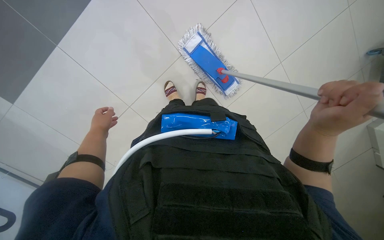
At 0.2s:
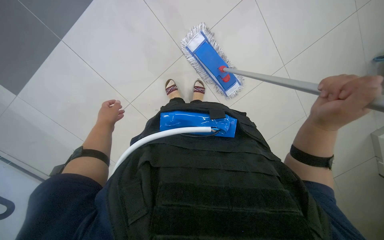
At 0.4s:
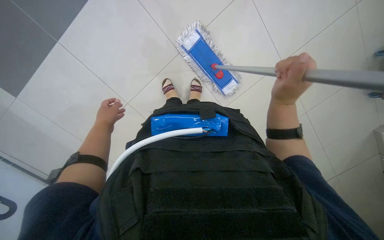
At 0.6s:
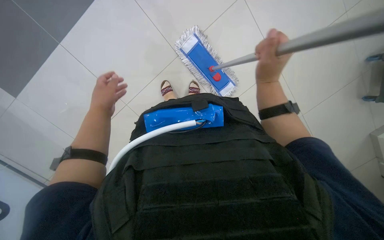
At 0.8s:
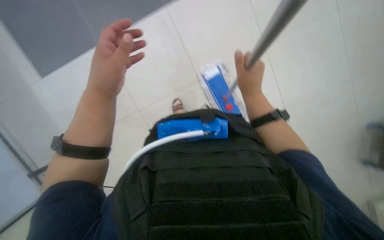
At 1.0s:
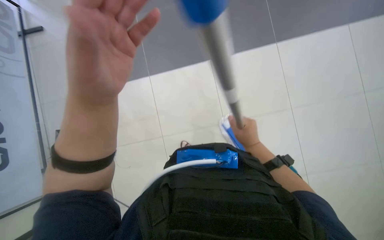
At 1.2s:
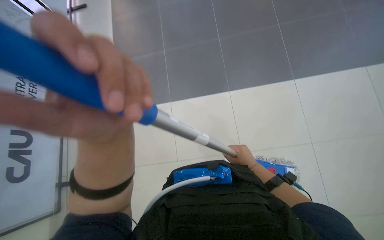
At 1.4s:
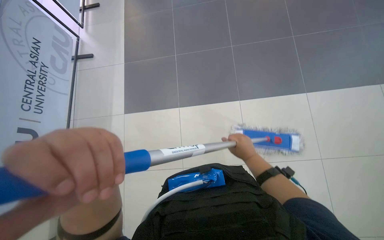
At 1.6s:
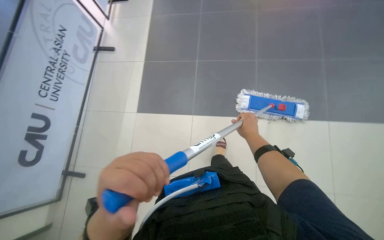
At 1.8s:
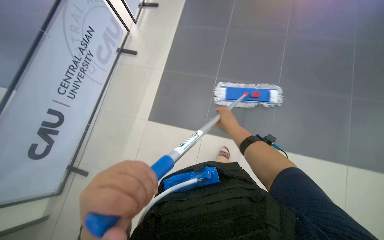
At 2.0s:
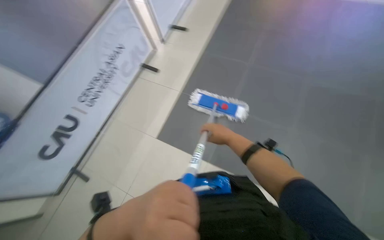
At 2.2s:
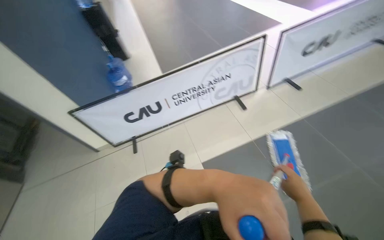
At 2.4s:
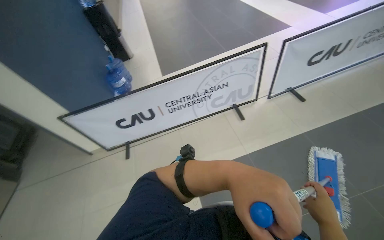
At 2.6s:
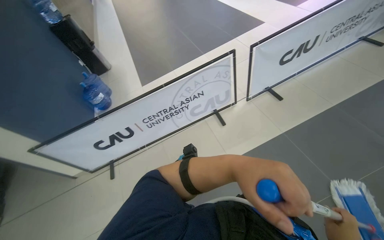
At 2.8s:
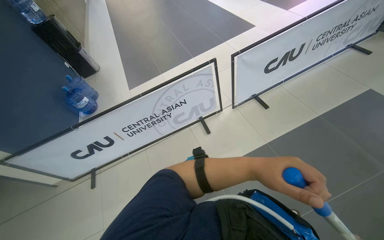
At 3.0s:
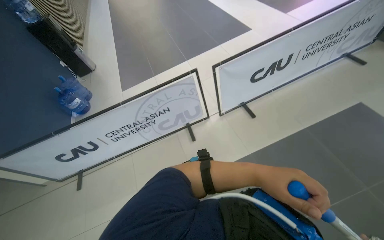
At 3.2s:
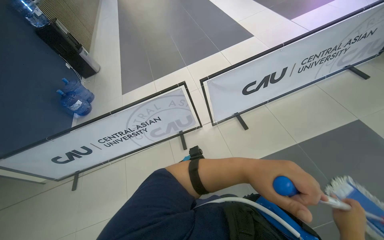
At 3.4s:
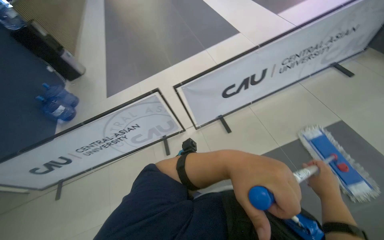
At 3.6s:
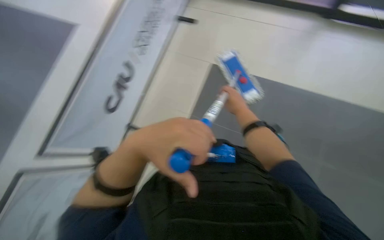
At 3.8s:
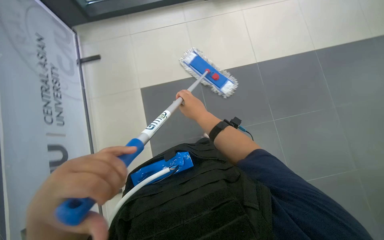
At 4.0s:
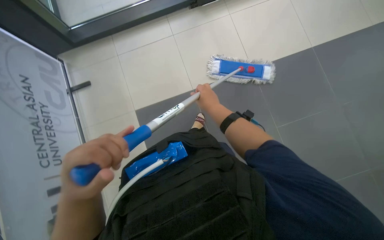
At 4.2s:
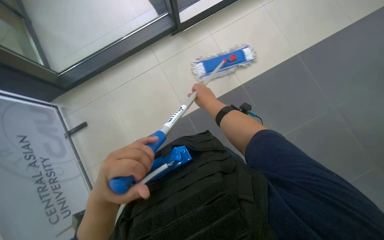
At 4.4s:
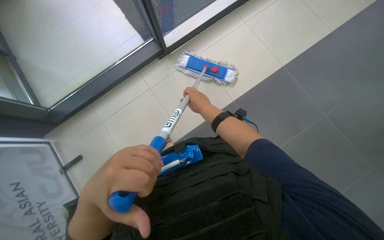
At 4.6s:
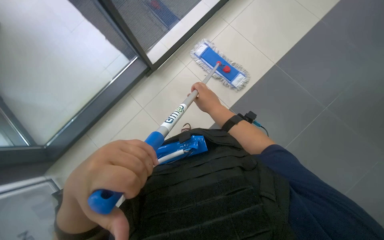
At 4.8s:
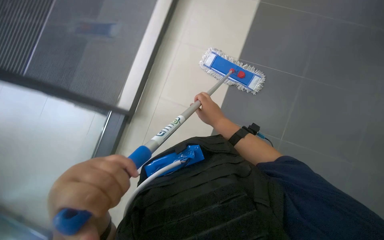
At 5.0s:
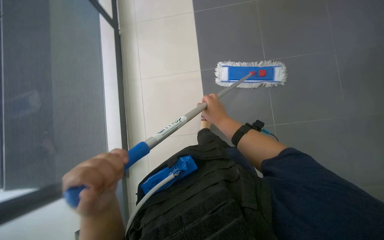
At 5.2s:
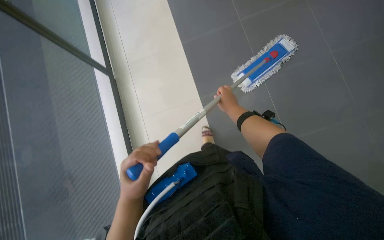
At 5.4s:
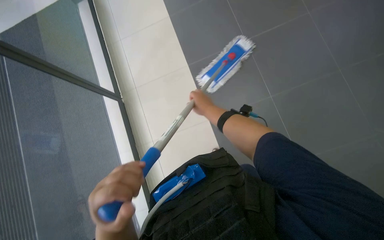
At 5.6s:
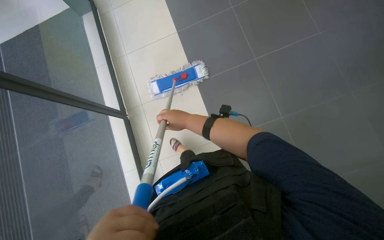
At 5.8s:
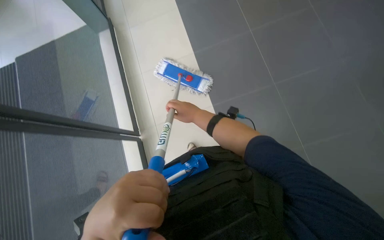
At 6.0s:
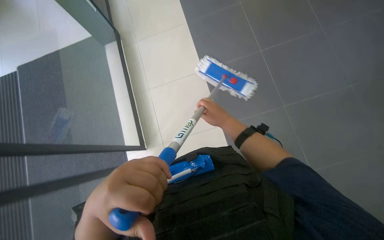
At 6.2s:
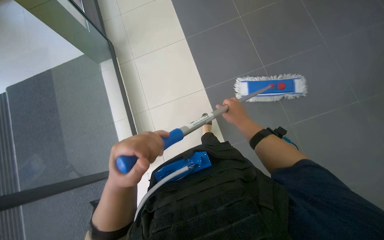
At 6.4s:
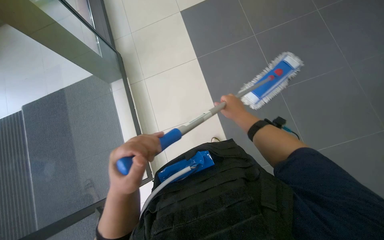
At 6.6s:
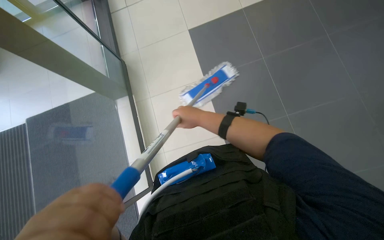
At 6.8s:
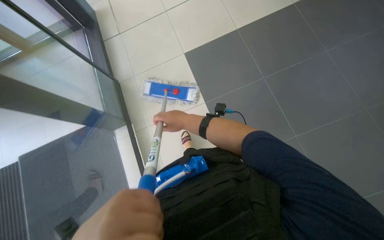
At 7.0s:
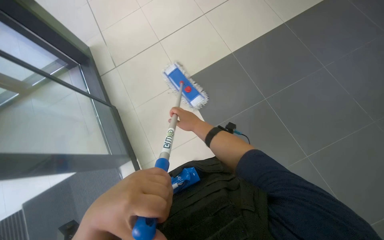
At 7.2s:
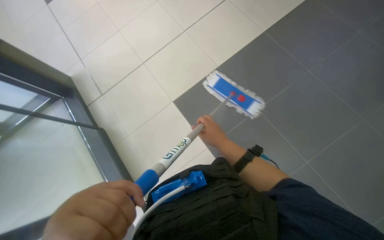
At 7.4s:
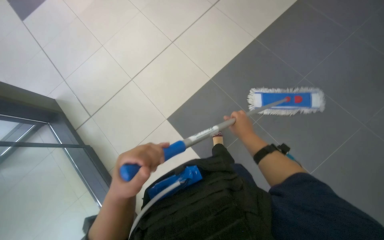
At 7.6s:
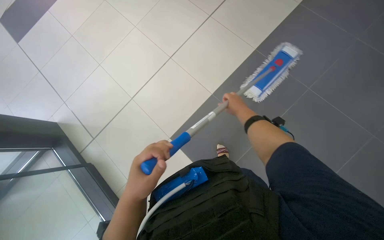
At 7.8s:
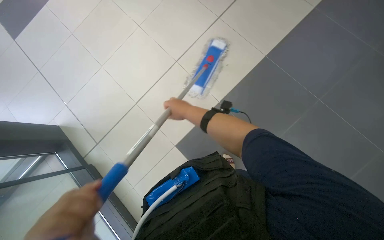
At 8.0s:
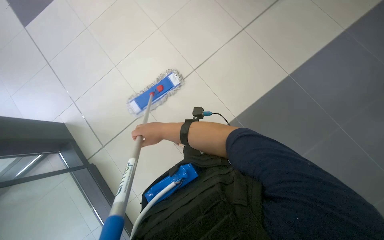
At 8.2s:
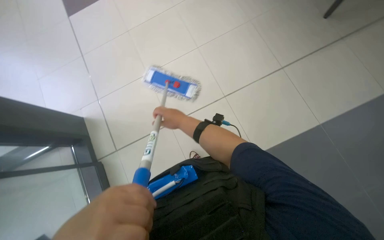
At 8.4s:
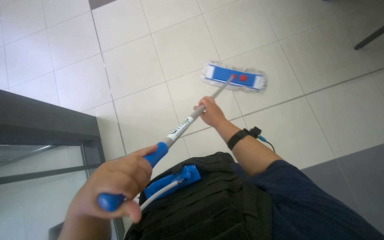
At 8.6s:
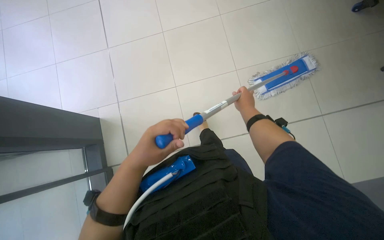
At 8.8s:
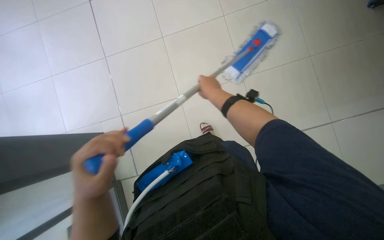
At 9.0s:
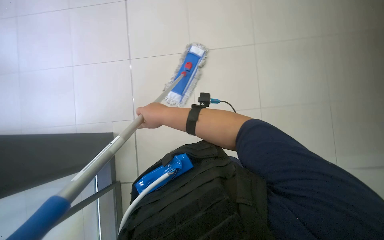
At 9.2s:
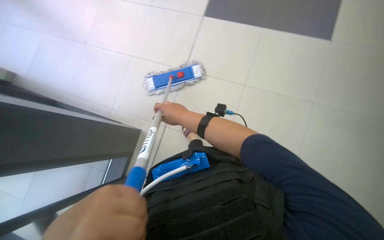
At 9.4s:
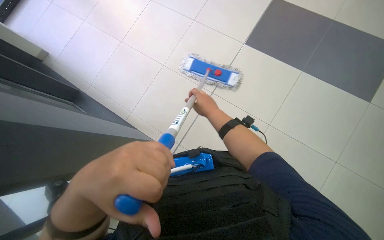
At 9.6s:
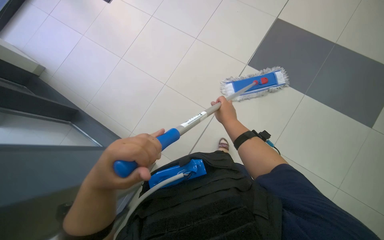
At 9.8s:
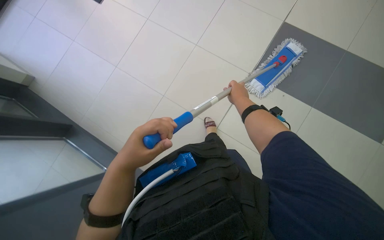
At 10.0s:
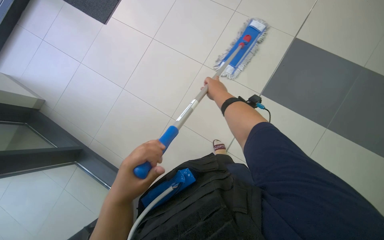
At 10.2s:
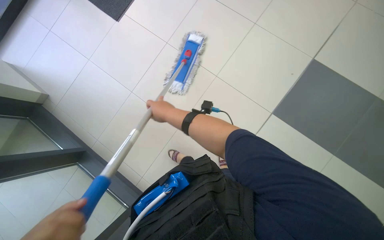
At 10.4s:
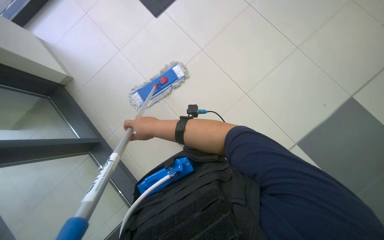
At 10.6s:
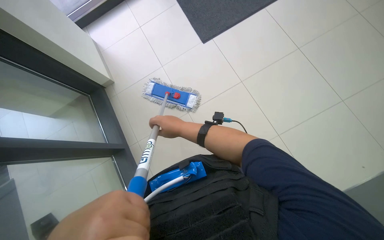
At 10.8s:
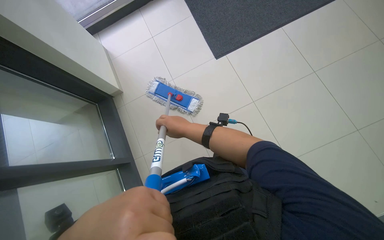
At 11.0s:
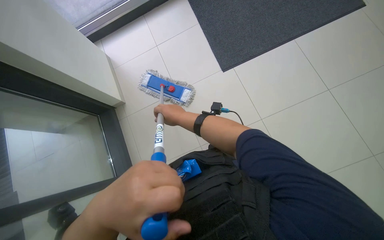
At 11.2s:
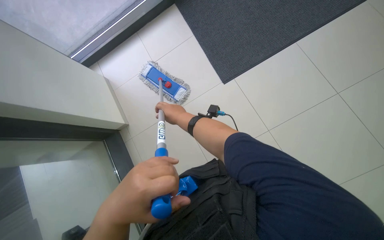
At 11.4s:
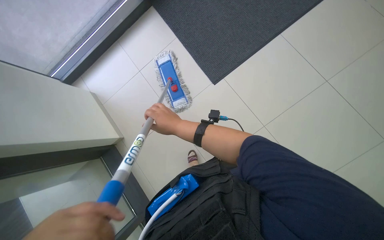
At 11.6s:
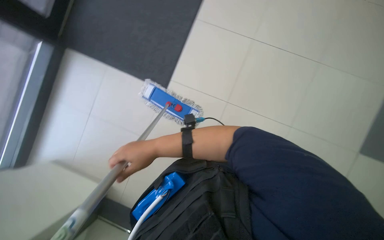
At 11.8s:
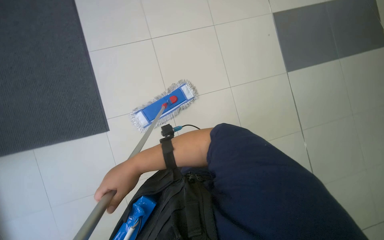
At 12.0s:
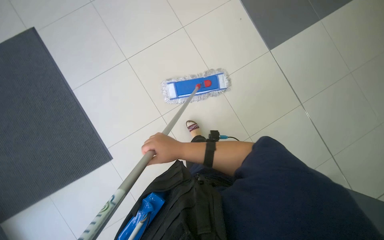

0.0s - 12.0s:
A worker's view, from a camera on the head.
Job: mopping floor.
The whole recording: Mopping floor. The worker mops the tiled floor with a flat mop.
0.0s - 1.6s: The wearer looks some 30 degrees further upward.
1.6s - 3.0s: The camera travels approximately 1 m. The head rotates roughly 60 degrees to the left.
3.0s - 4.4s: The camera is carried approximately 90 cm. The head turns to the right by about 45 degrees.
4.4s - 6.0s: The view swings about 20 degrees to the left. The wearer looks about 15 degrees further upward.
6.0s - 7.6s: The camera travels some 50 cm.
9.0s - 10.4s: The right hand goes to the right and returns, some 20 cm each way.
10.4s - 12.0s: The right hand goes left and right, approximately 15 cm each way, reversing 2 times.

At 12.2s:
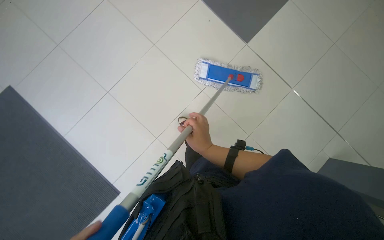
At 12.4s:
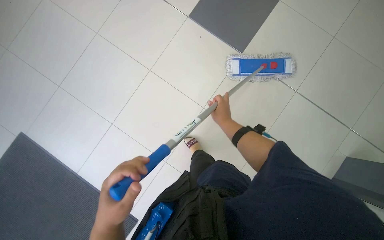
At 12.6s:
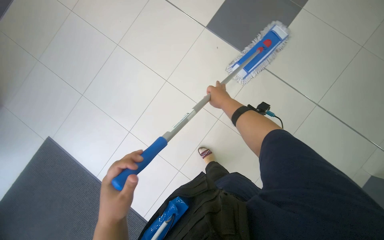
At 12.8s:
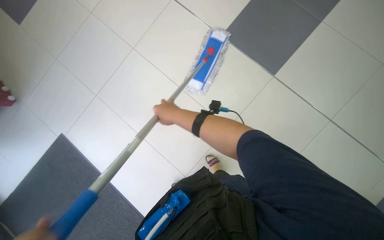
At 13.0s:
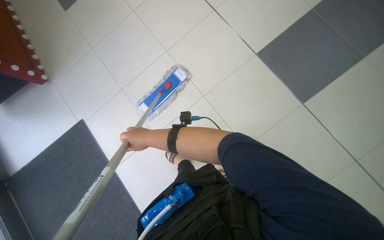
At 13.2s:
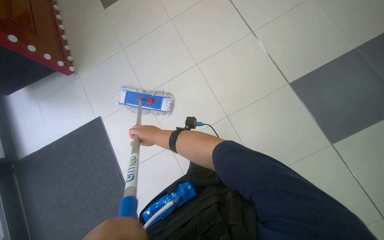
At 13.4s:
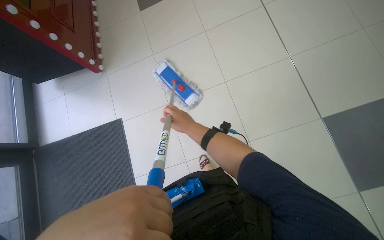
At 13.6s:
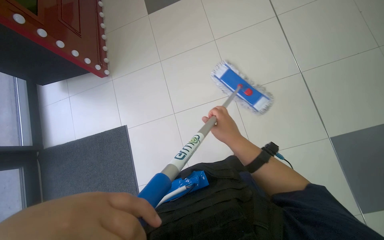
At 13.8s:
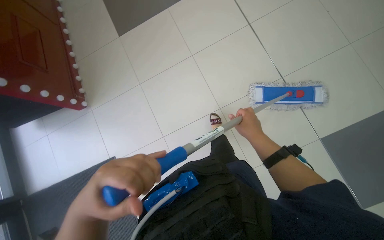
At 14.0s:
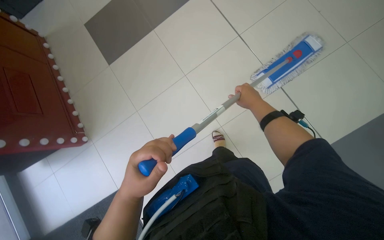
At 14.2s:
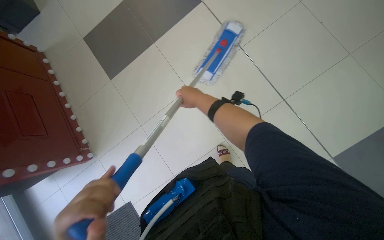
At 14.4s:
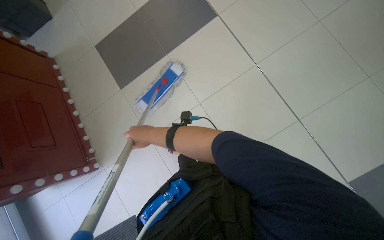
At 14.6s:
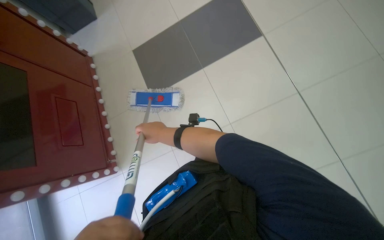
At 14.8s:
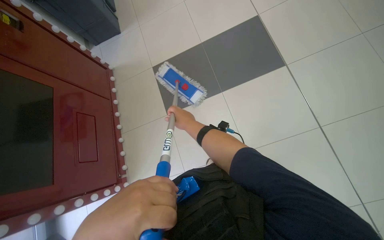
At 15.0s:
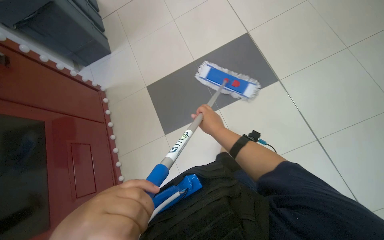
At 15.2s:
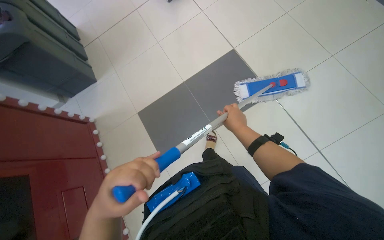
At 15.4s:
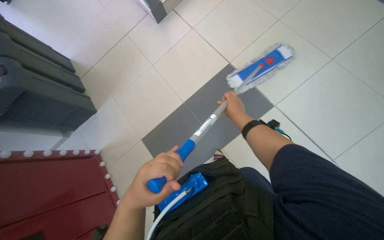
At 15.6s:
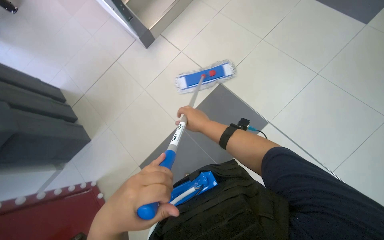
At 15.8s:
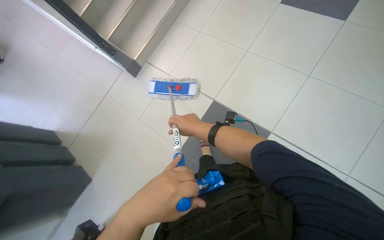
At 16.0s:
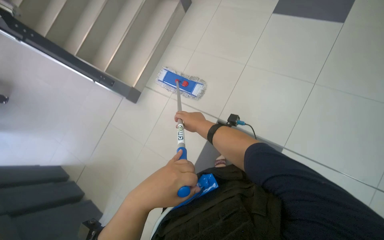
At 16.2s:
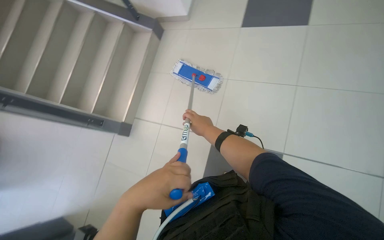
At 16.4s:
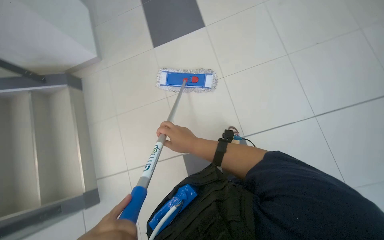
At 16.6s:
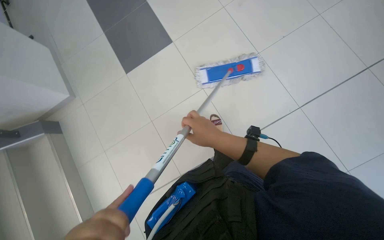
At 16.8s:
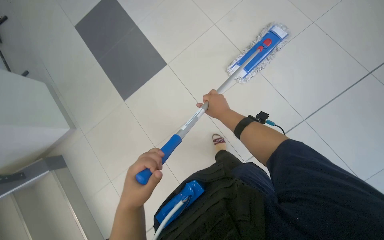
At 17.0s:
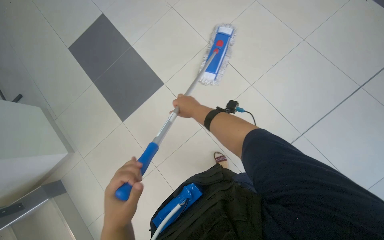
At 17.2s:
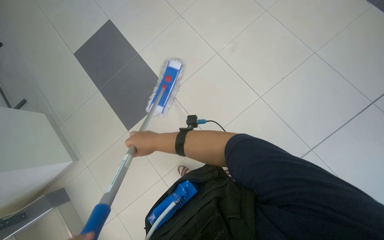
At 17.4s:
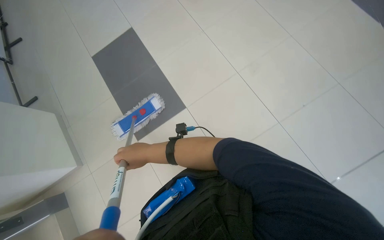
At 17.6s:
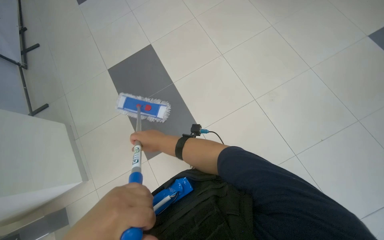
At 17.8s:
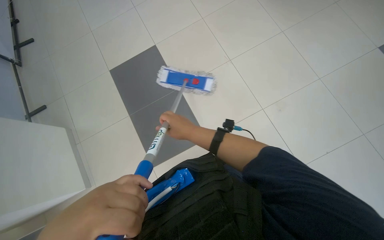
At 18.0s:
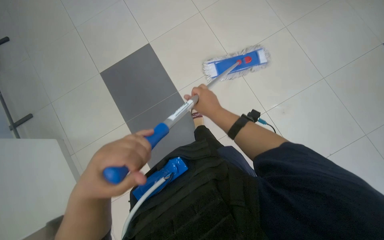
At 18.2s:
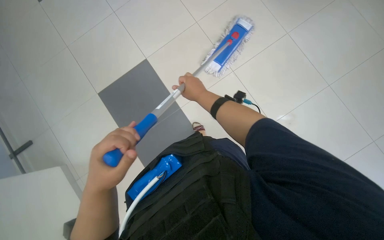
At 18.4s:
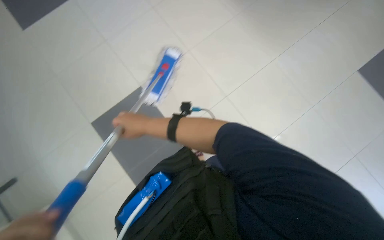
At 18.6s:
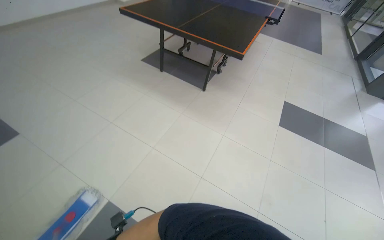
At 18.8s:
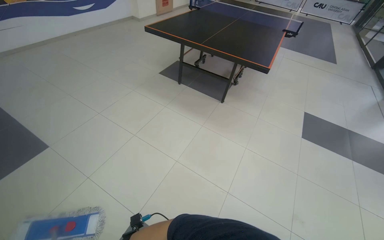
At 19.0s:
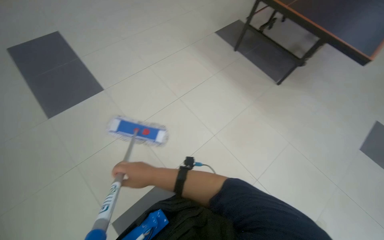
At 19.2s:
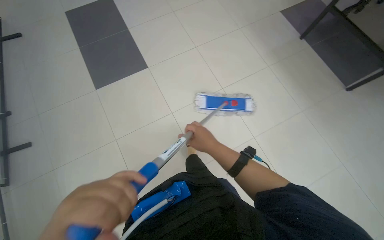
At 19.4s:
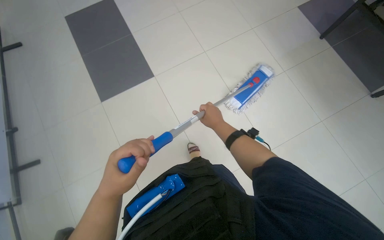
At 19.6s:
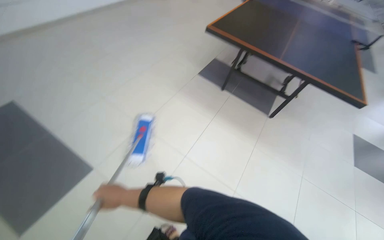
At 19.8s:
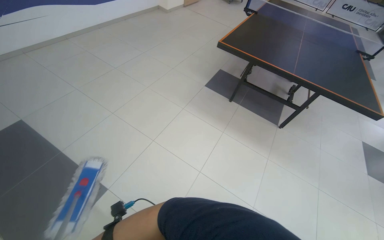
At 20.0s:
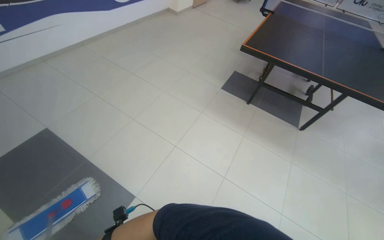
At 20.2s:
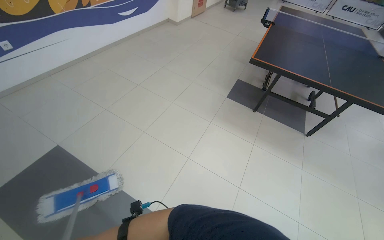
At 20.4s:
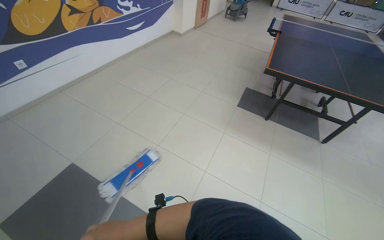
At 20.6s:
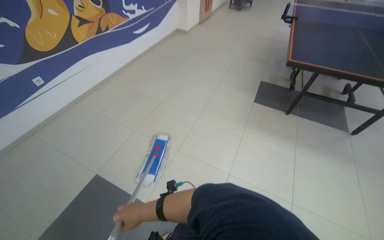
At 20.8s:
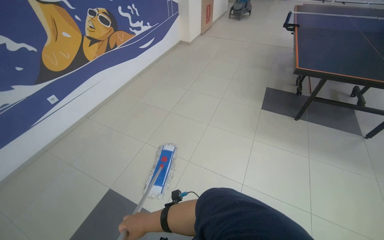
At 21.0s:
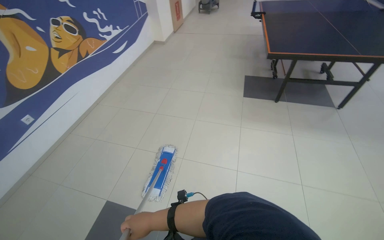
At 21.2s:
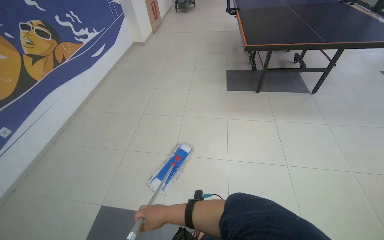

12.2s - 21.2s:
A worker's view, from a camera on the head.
Job: mopping floor.
The whole recording: Mopping floor. The worker mops the tiled floor with a flat mop.
12.2s - 13.8s: The view pans to the left by roughly 25 degrees.
13.8s - 15.2s: The right hand reaches roughly 25 cm to the left, then returns.
15.2s - 16.6s: The wearer moves roughly 70 cm. The camera pitches upward, by approximately 15 degrees. Everything in view rotates about 50 degrees counterclockwise.
18.2s - 19.8s: The camera travels about 50 cm. The wearer looks roughly 15 degrees further to the left.
19.8s - 21.2s: The wearer moves to the left, roughly 80 cm. The scene turns some 30 degrees counterclockwise in the picture.
